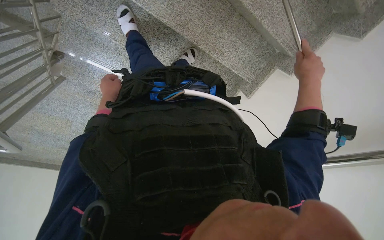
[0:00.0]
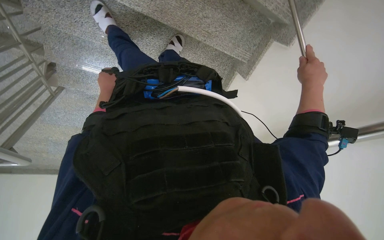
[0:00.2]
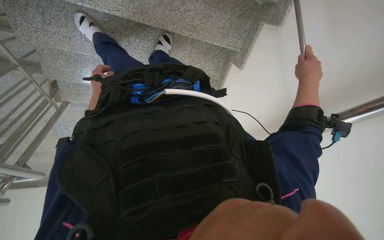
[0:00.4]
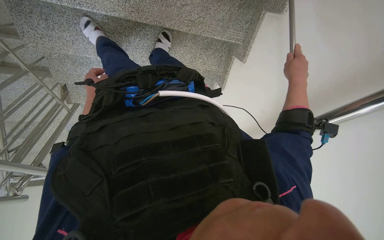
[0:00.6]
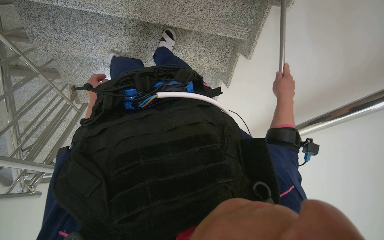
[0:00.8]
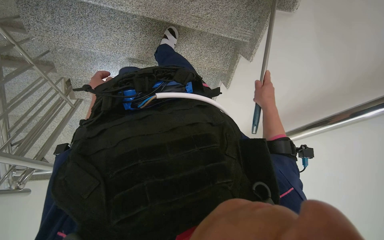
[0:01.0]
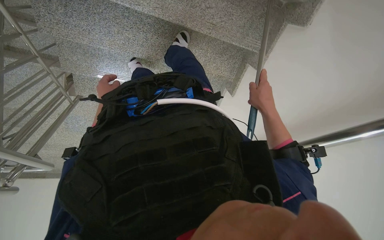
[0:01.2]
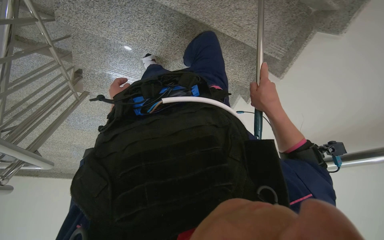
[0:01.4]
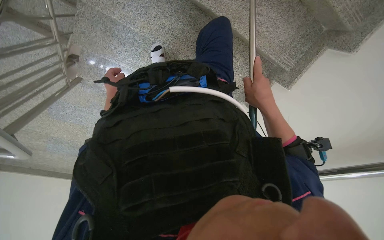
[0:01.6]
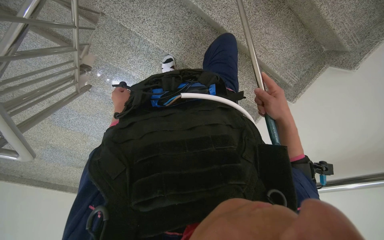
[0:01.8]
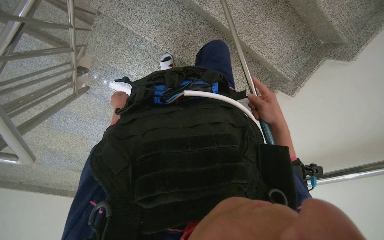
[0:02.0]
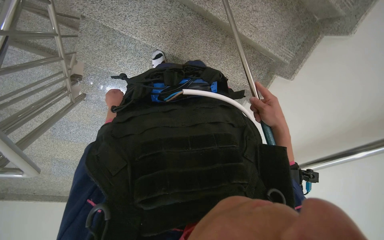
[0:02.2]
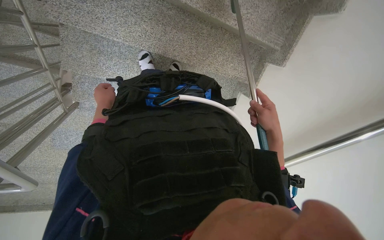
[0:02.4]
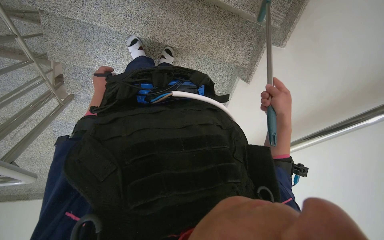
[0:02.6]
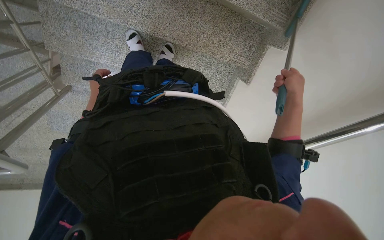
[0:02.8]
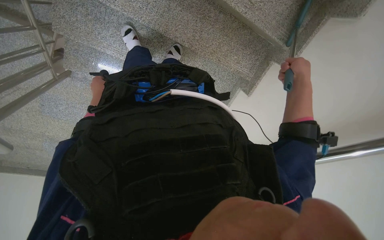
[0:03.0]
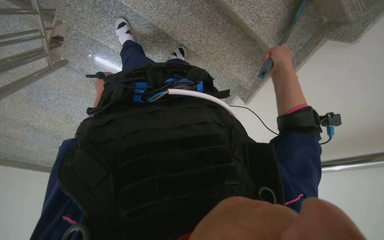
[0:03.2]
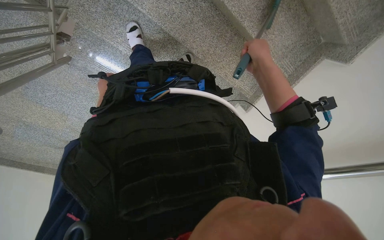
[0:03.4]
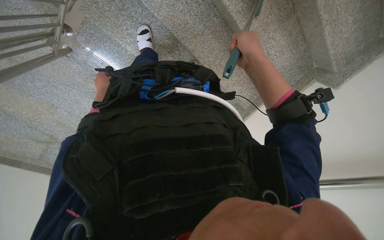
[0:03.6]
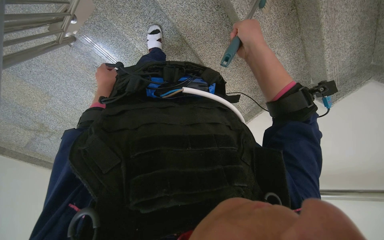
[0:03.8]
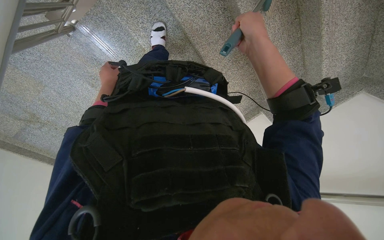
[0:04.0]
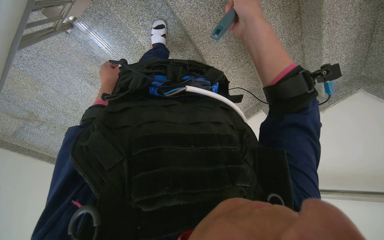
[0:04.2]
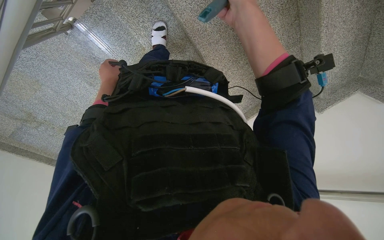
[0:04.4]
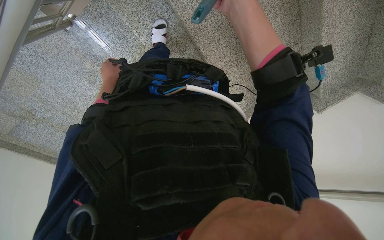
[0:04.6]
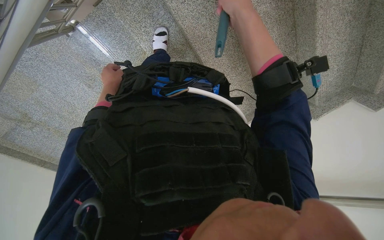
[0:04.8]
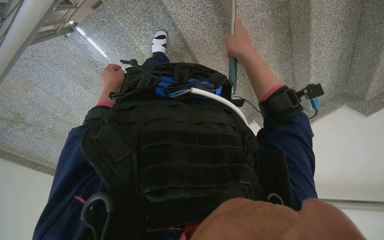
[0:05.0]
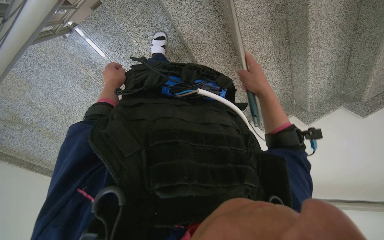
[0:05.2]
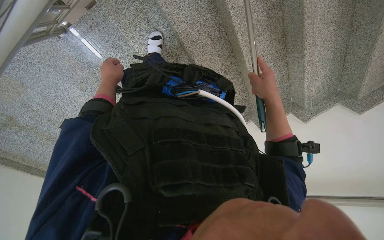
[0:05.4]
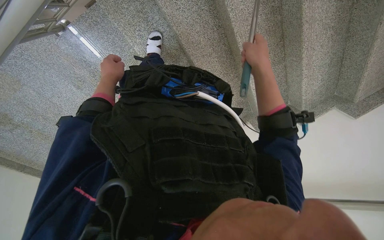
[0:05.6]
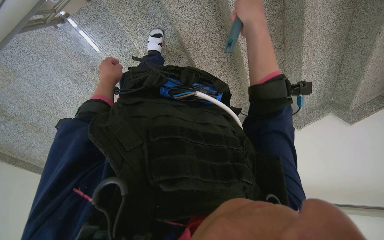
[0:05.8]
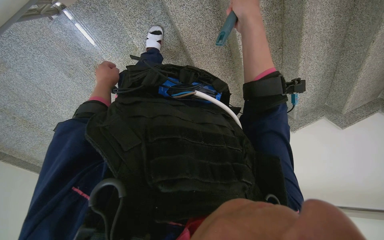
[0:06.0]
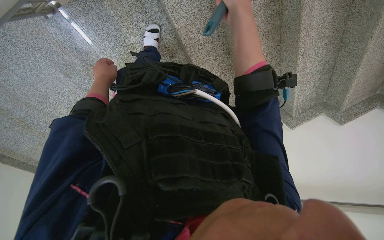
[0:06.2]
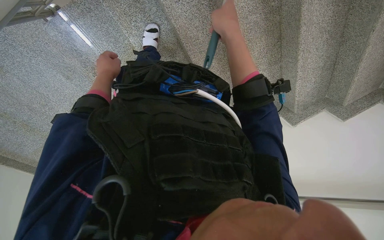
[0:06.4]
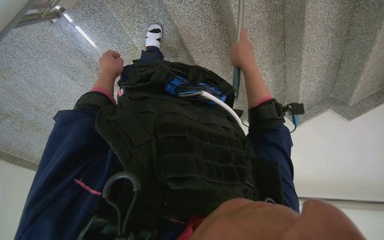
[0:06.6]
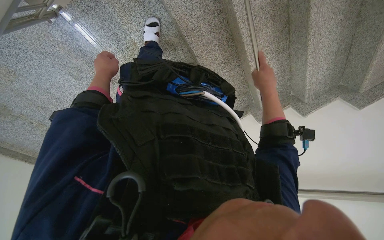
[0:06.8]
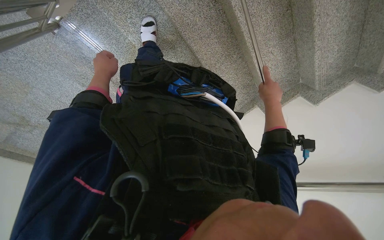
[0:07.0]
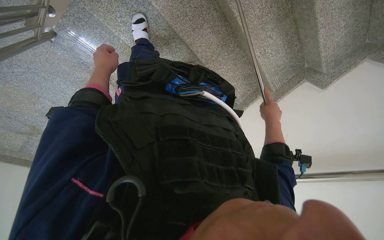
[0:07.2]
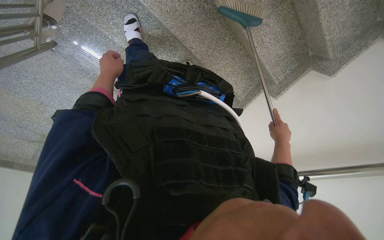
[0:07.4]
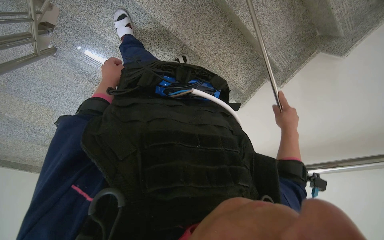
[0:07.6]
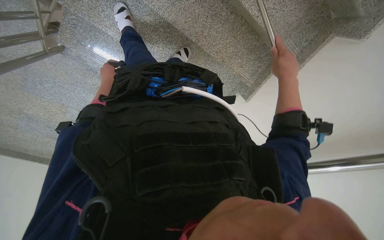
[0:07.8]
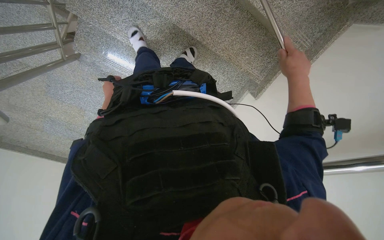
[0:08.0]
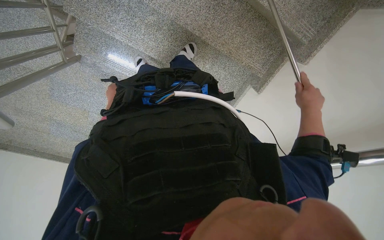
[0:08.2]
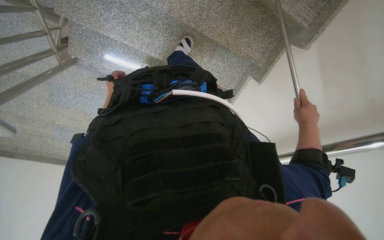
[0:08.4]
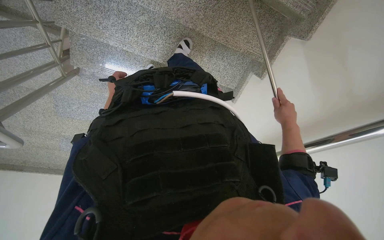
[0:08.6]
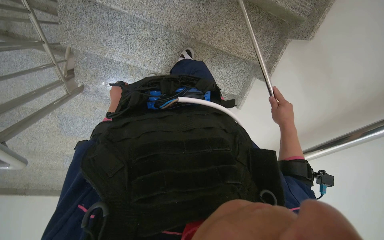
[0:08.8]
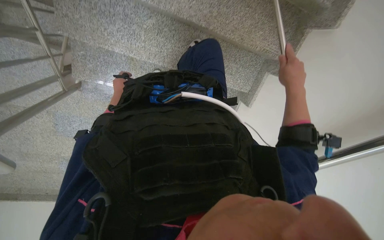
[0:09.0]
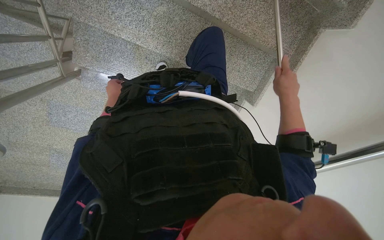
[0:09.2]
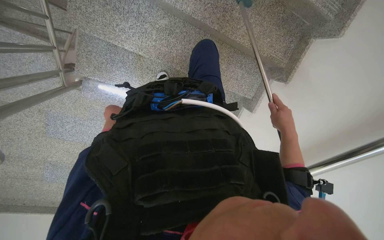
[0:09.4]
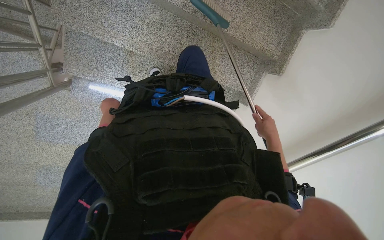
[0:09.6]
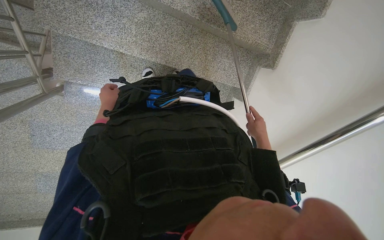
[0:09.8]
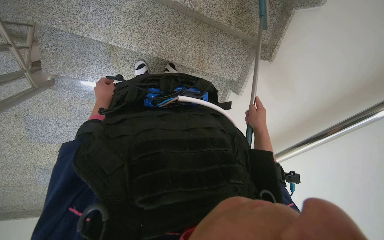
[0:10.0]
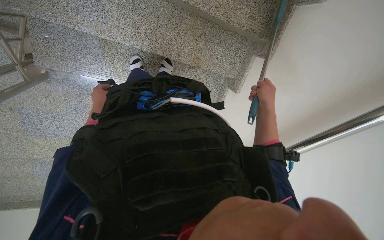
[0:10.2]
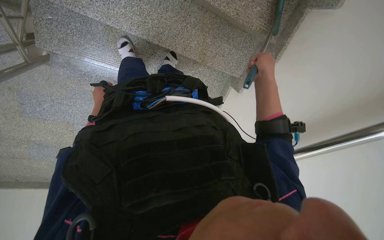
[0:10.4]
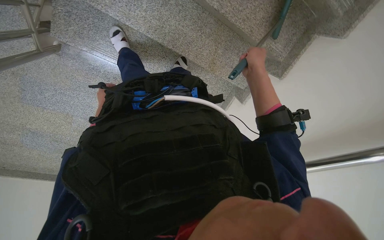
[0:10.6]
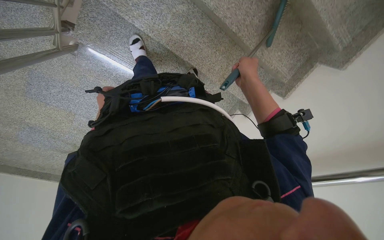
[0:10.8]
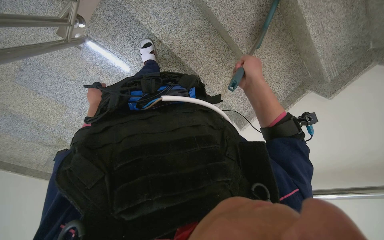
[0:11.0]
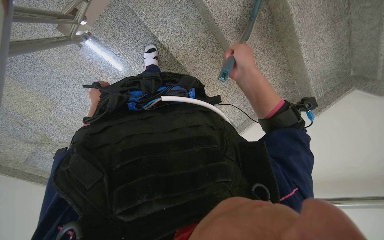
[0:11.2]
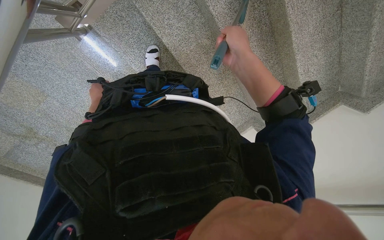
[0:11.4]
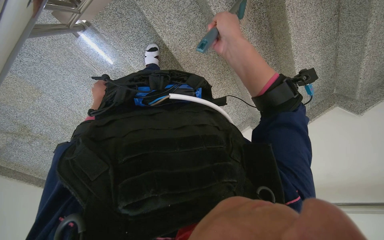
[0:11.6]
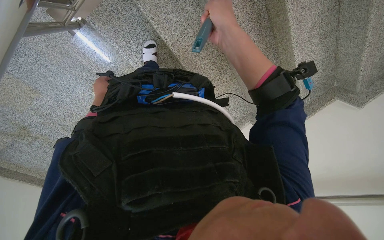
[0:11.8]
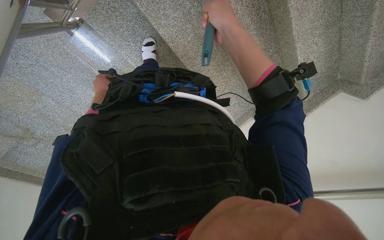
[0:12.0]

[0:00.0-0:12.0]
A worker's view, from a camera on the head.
Job: sweeping floor.
The whole recording: Sweeping stairs with broom. The worker sweeps the stairs with a long-handled broom.
0:00.0 to 0:01.6: The right hand goes roughly 25 cm to the left and down the picture; the left hand reaches some 10 cm nearer to the camera, then returns.
0:01.6 to 0:03.0: The right hand moves to the right, about 15 cm, while the left hand swings nearer and farther, roughly 20 cm each way, with 2 reversals.
0:03.0 to 0:04.4: The head travels approximately 40 cm. The view pans to the right by approximately 20 degrees.
0:04.4 to 0:06.0: The right hand reaches roughly 10 cm farther from the camera, then returns.
0:06.0 to 0:07.6: The view pans to the left by approximately 20 degrees. The right hand shifts about 70 cm down the picture, farther from the camera and to the right.
0:07.6 to 0:09.0: The left hand is displaced farther from the camera by some 20 cm; the right hand goes up and down the picture, approximately 15 cm each way, reversing 2 times.
0:09.0 to 0:10.4: The right hand goes down the picture and returns, about 25 cm each way. The left hand shifts approximately 15 cm farther from the camera.
0:10.4 to 0:12.0: The camera travels roughly 50 cm. The view pans to the right by roughly 20 degrees.

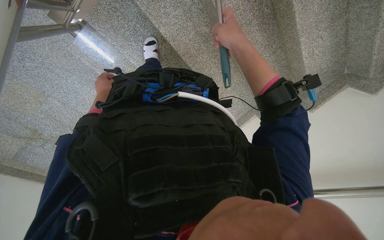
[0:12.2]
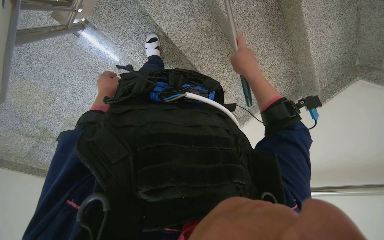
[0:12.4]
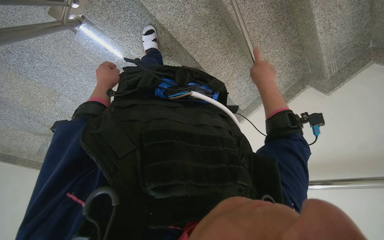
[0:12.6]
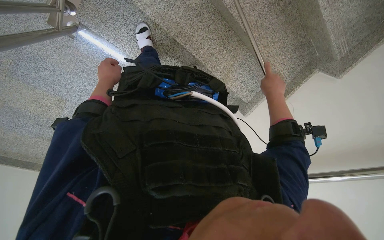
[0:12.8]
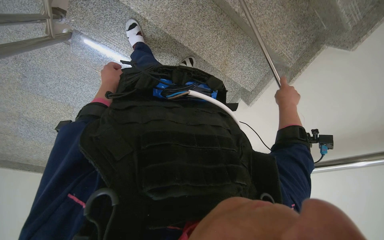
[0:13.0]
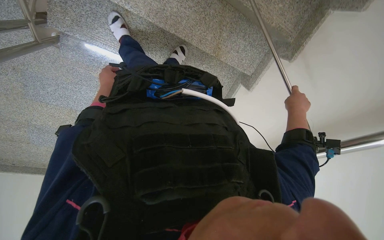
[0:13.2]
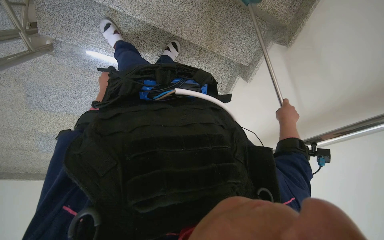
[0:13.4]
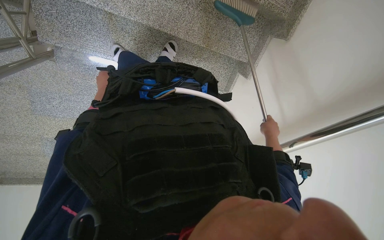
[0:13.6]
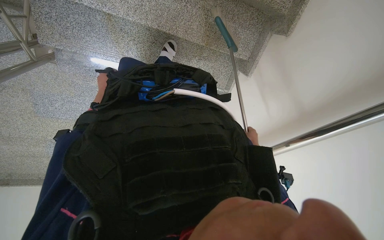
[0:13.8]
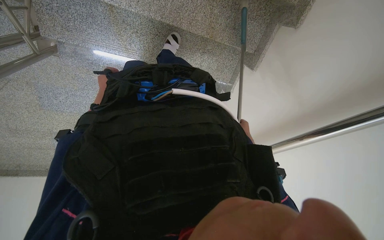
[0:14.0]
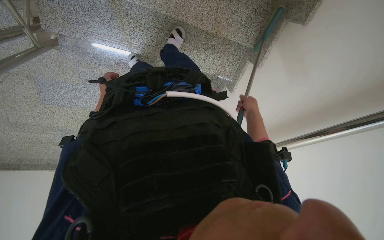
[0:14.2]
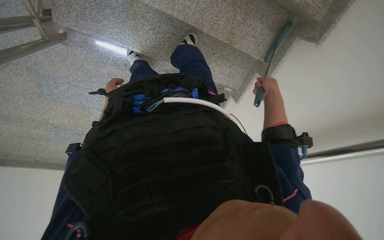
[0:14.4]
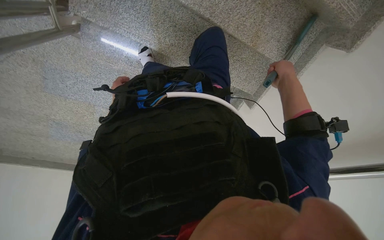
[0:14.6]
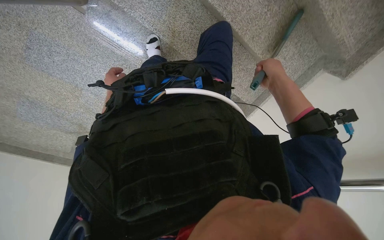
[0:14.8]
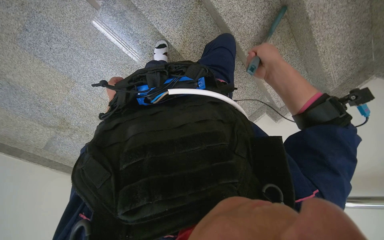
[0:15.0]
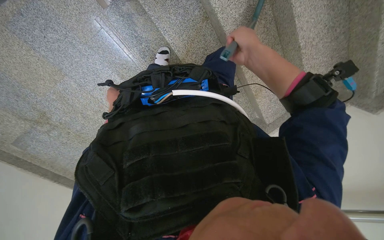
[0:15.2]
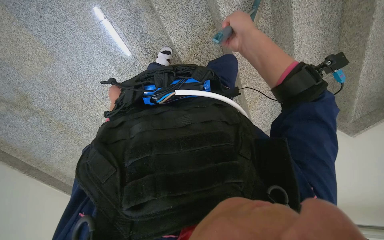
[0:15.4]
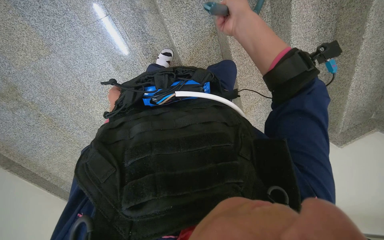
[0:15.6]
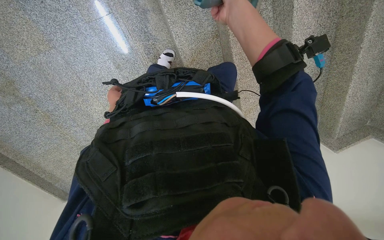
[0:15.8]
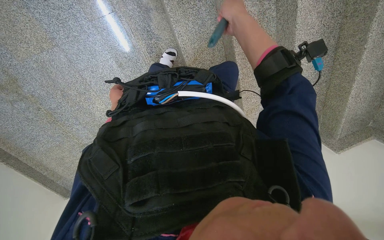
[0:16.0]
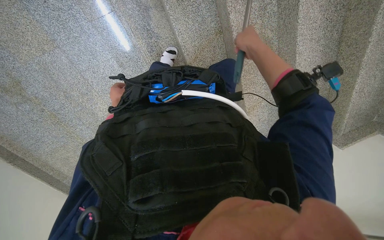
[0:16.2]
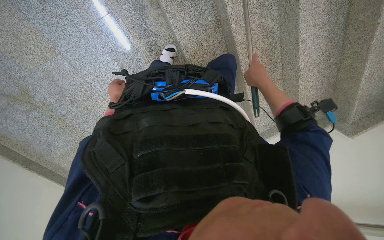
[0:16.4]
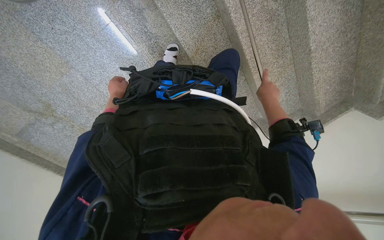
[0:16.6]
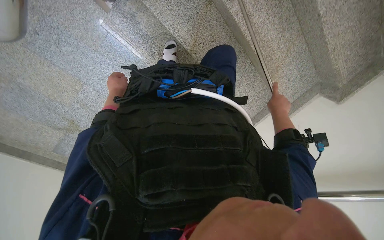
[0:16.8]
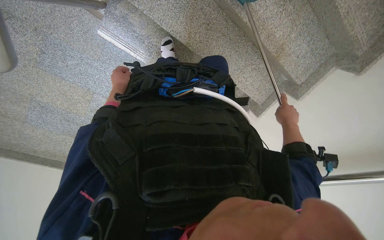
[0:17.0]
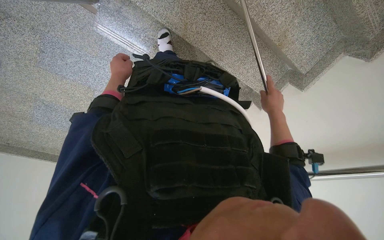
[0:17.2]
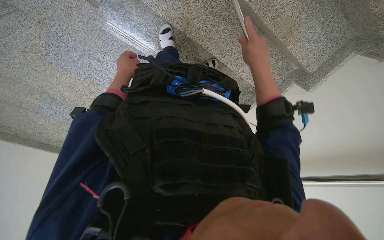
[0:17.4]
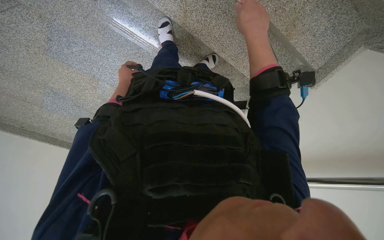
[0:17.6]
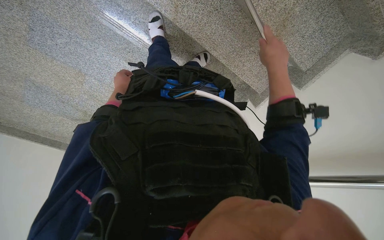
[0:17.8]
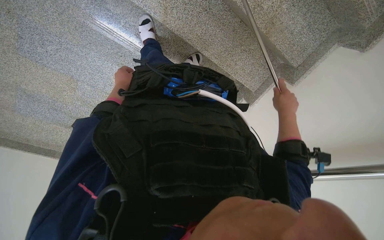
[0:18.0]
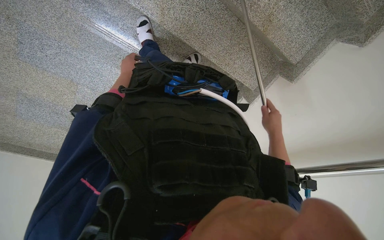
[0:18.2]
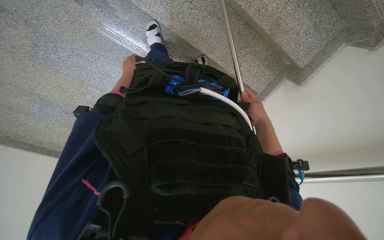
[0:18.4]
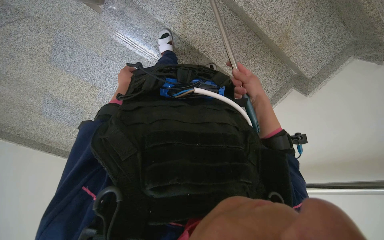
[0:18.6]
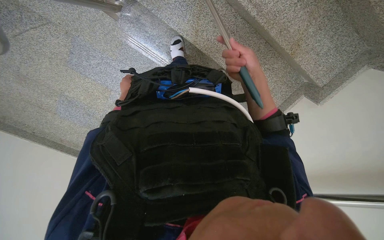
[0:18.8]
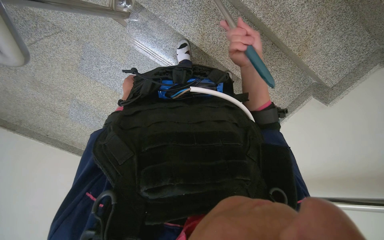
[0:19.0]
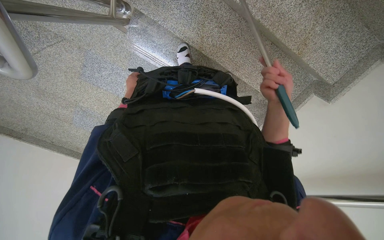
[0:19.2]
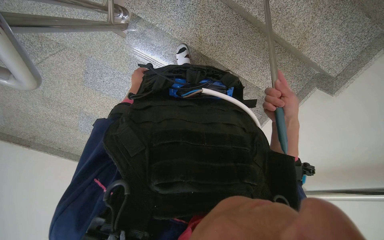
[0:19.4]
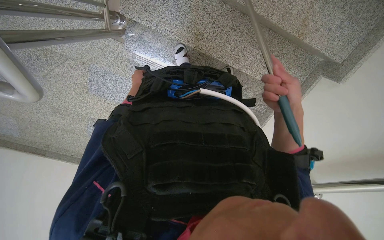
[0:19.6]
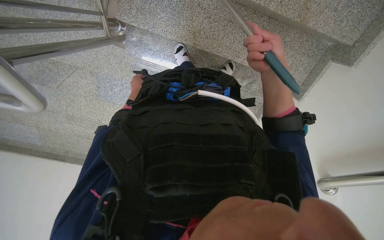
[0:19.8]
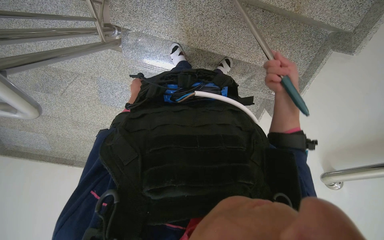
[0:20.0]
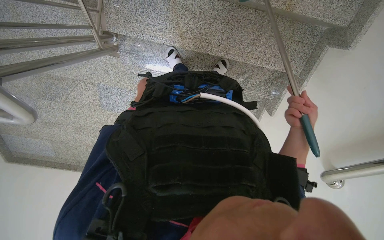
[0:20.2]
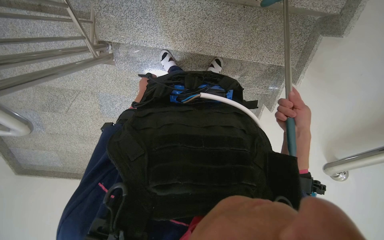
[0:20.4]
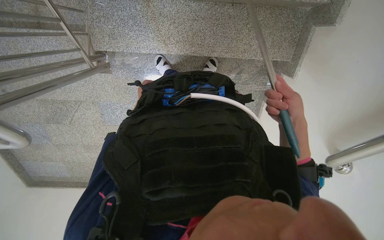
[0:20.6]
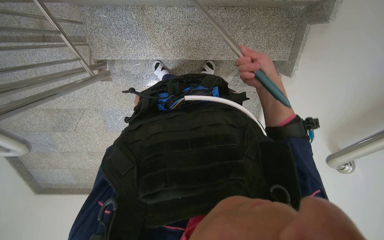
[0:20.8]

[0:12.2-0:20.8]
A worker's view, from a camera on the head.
Job: sweeping floor.
The whole recording: Sweeping stairs with broom. The worker sweeps the stairs with a long-handled broom.
0:12.2 to 0:13.6: The camera travels about 50 cm. The view swings roughly 20 degrees to the left.
0:13.6 to 0:15.0: The camera is carried some 50 cm. The view swings roughly 15 degrees to the right.
0:15.0 to 0:16.6: The right hand goes up the picture and returns, some 25 cm each way.
0:16.6 to 0:18.0: The camera sweeps to the left, by some 15 degrees. The right hand swings up and down the picture, roughly 20 cm each way, with 2 reversals; the left hand reaches approximately 20 cm nearer to the camera, then returns.
0:18.0 to 0:19.4: The right hand swings up and down the picture, approximately 20 cm each way, with 2 reversals.
0:19.4 to 0:20.8: The view pans to the left by about 15 degrees. The right hand swings up and down the picture, some 20 cm each way, with 2 reversals.
